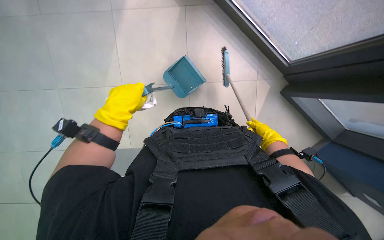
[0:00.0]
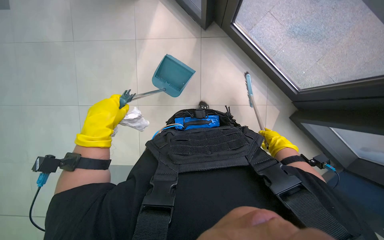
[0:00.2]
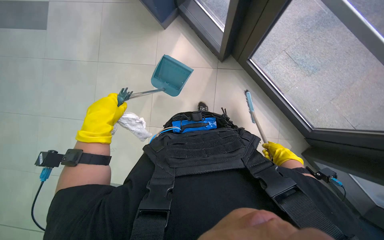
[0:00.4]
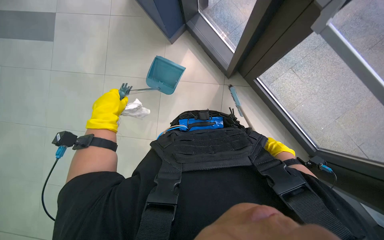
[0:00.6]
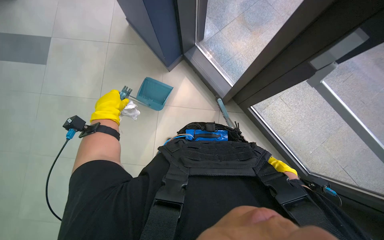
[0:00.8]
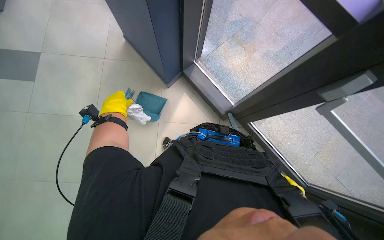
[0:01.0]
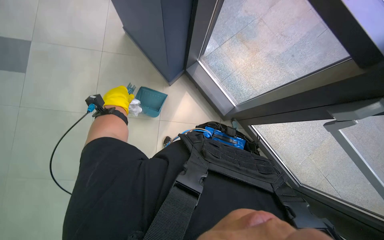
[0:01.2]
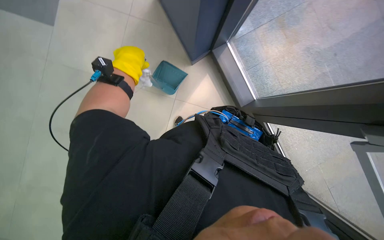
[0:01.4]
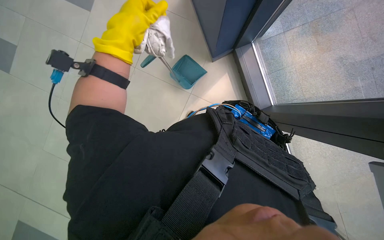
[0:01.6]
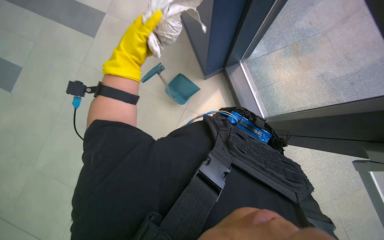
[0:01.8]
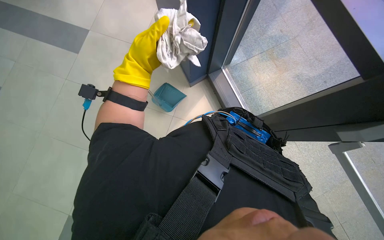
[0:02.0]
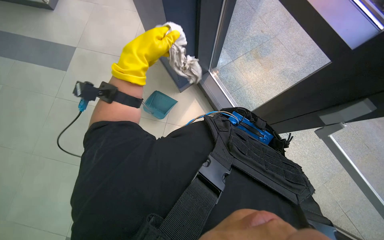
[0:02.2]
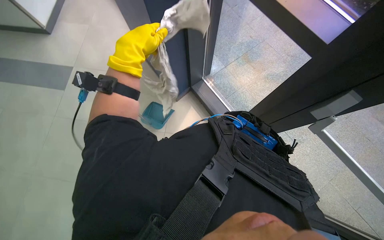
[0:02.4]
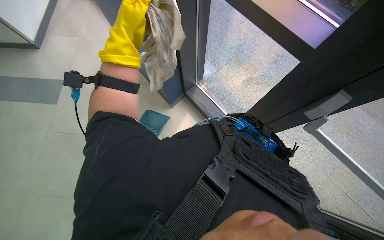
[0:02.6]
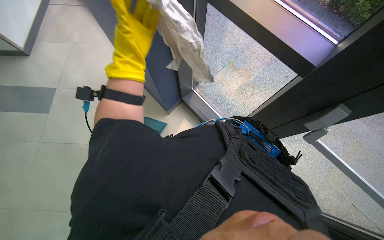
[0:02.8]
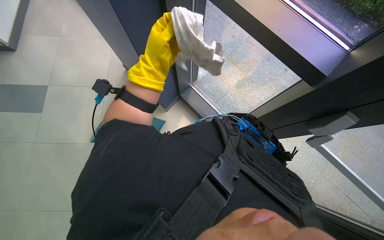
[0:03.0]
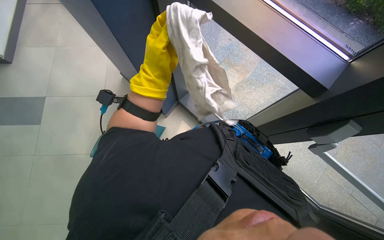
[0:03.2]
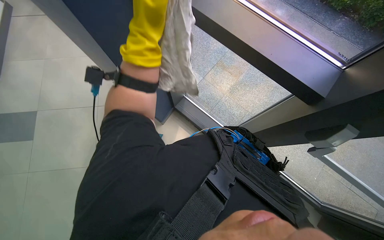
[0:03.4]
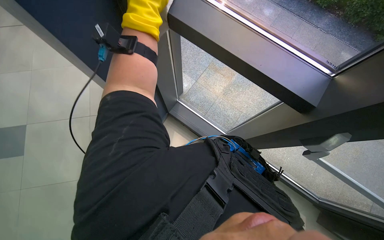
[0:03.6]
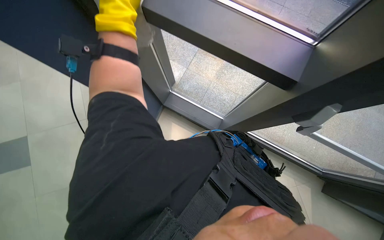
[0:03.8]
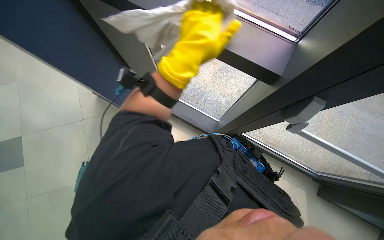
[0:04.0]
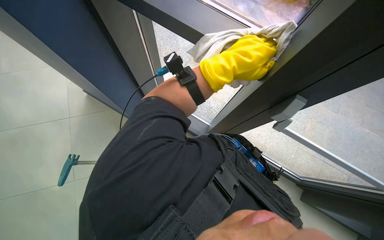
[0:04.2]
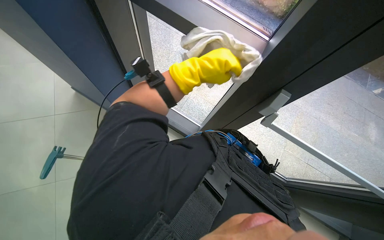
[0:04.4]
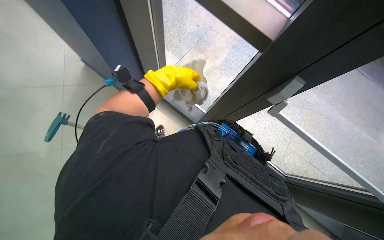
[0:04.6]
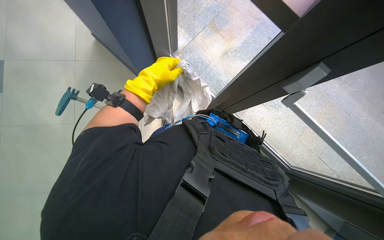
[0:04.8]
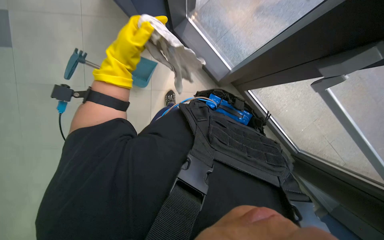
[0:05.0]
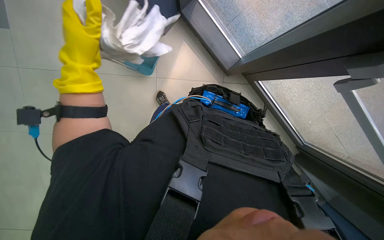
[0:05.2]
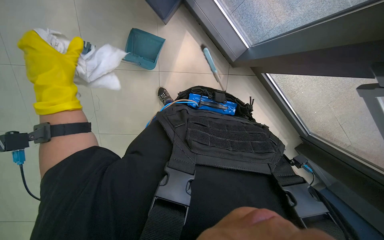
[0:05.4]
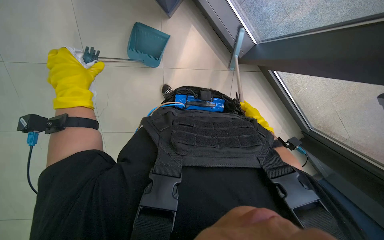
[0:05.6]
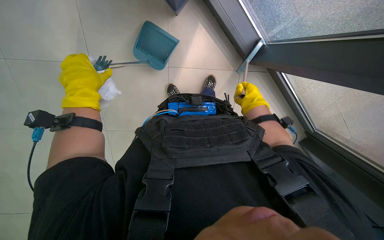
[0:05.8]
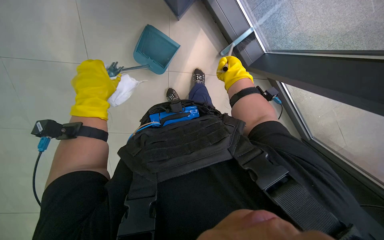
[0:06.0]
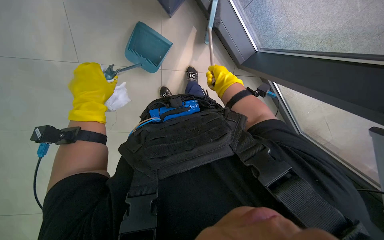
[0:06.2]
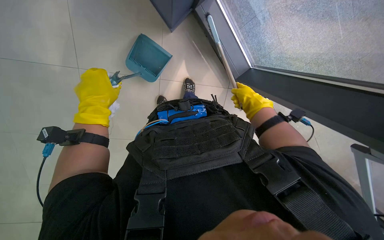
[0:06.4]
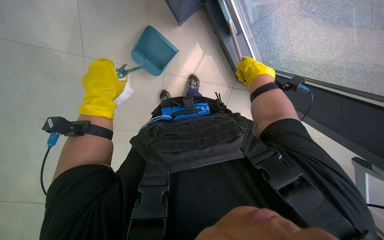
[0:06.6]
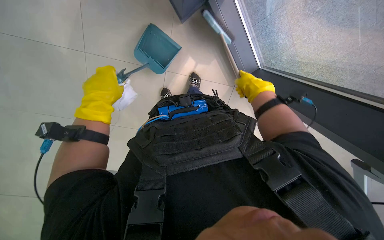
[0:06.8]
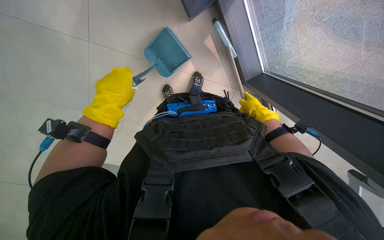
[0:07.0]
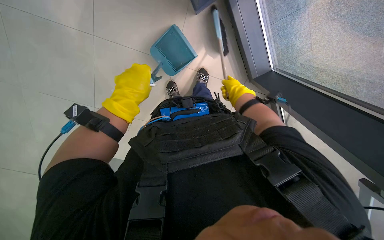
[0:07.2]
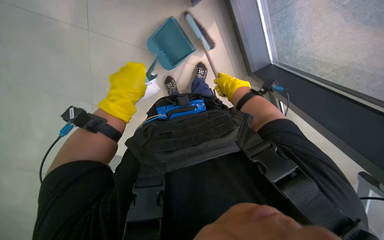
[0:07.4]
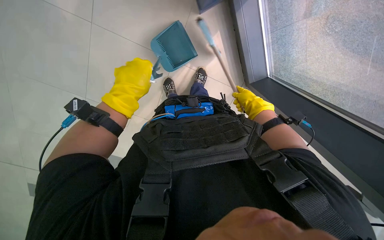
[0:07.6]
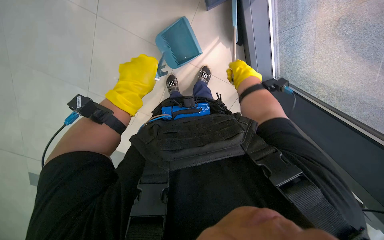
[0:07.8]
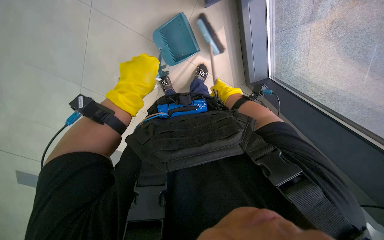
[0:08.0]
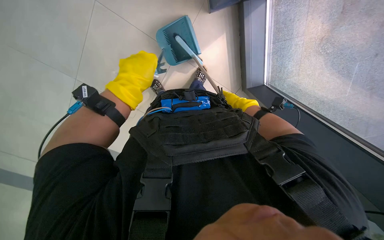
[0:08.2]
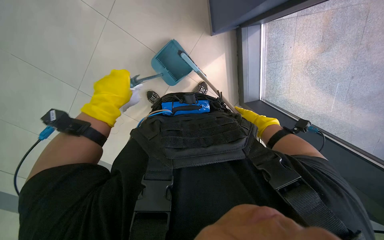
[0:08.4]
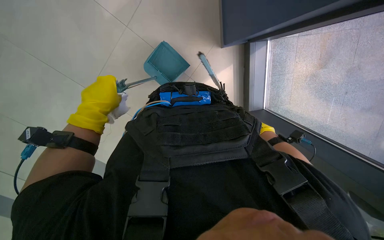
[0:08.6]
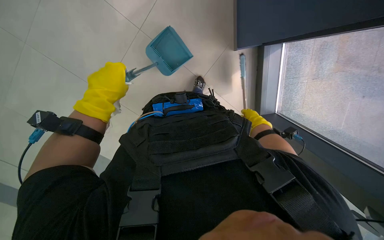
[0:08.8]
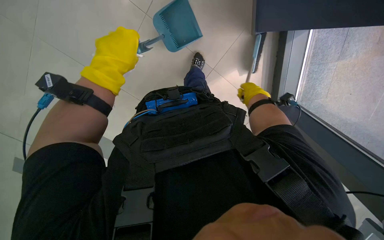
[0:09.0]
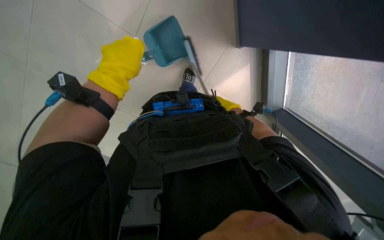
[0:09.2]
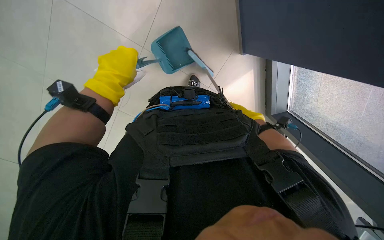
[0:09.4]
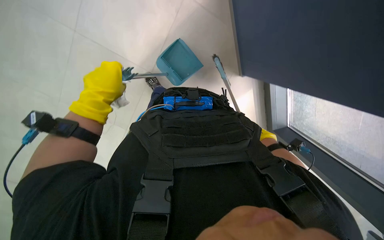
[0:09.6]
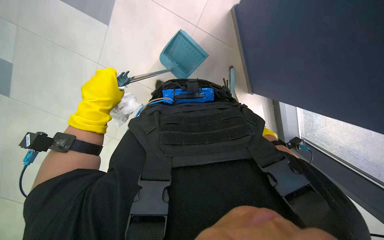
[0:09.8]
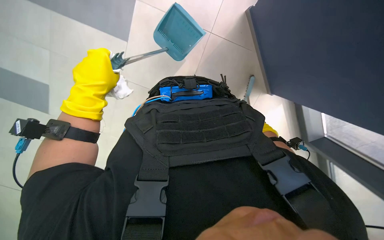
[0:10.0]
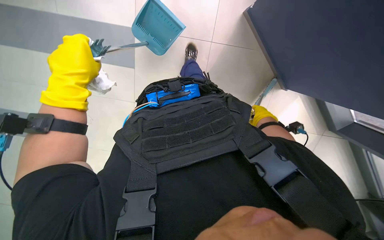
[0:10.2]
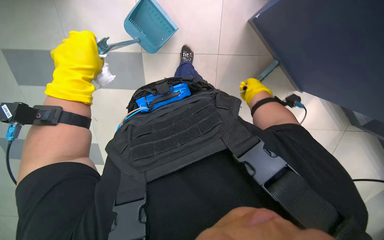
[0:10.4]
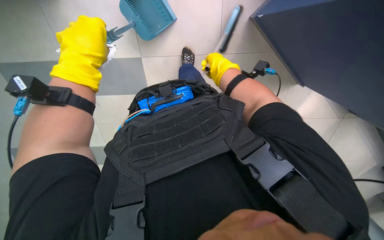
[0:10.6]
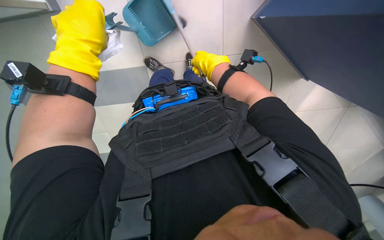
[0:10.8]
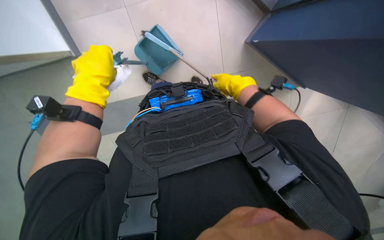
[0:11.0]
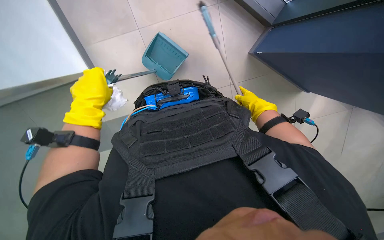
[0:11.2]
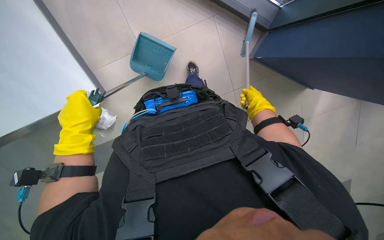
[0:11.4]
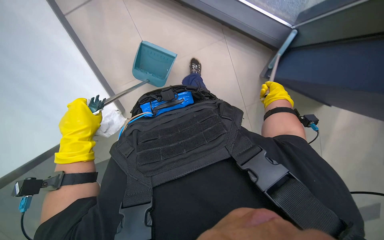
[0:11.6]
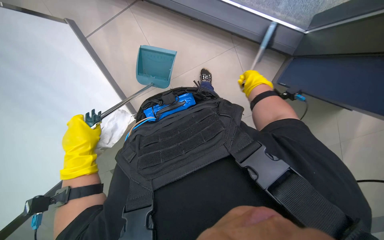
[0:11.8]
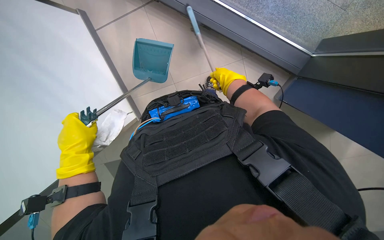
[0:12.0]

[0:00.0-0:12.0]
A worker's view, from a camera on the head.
Job: sweeping floor.
The whole recording: Sweeping floor with brush. The worker sweeps the floor with a brush and collects debris into a dustpan.
0:00.0 to 0:01.6: The camera pitches upward, by some 20 degrees. Everything in view rotates about 35 degrees clockwise.
0:01.6 to 0:03.0: The view tilts roughly 15 degrees upward. The left hand moves to the right, some 30 cm.
0:03.0 to 0:04.4: The head rotates roughly 20 degrees to the right. The left hand heads to the right, covering roughly 15 cm.
0:04.4 to 0:06.0: The view tips downward by some 20 degrees. The left hand travels to the left and farther from the camera by about 25 cm.
0:06.0 to 0:07.6: The right hand travels to the right and back again, about 5 cm each way.
0:07.6 to 0:09.0: The right hand swings up and down the picture, some 15 cm each way, with 2 reversals.
0:09.0 to 0:10.4: The right hand moves roughly 15 cm down the picture and comes back.
0:10.4 to 0:12.0: The left hand heads down the picture and to the left, covering roughly 20 cm. Meanwhile the right hand goes left and right, about 25 cm each way, reversing 2 times.

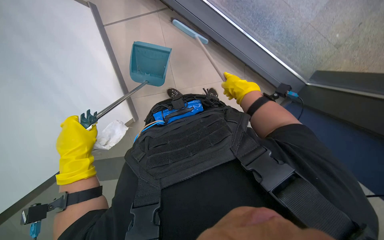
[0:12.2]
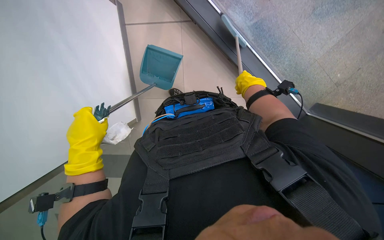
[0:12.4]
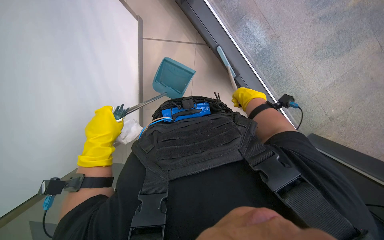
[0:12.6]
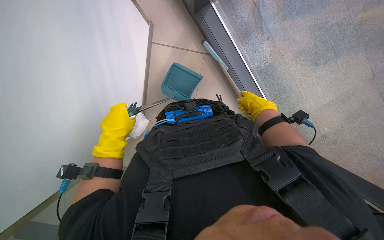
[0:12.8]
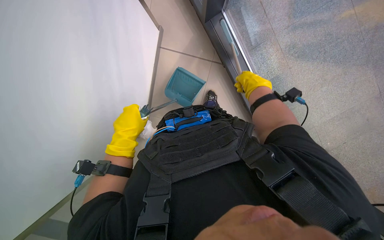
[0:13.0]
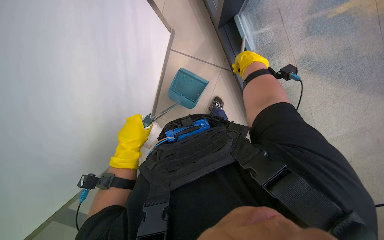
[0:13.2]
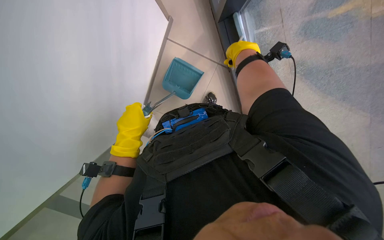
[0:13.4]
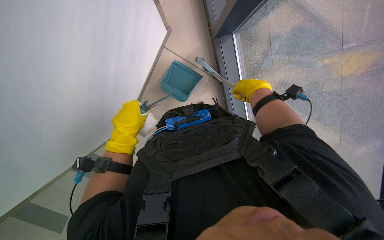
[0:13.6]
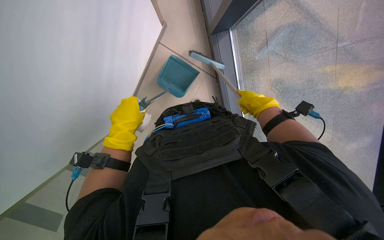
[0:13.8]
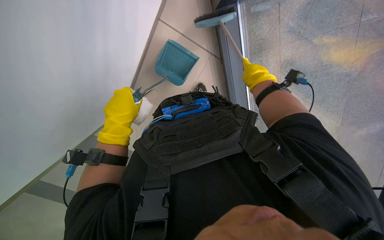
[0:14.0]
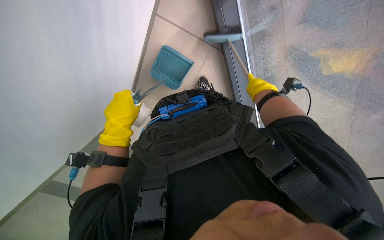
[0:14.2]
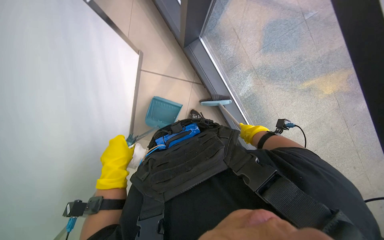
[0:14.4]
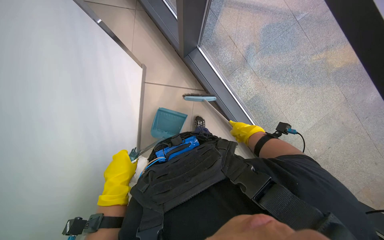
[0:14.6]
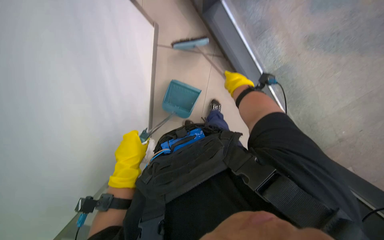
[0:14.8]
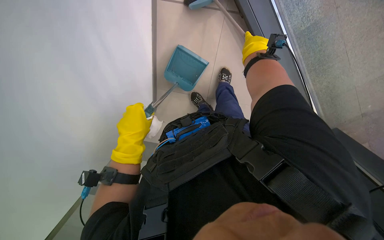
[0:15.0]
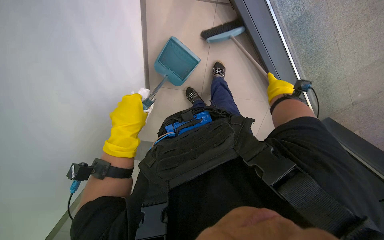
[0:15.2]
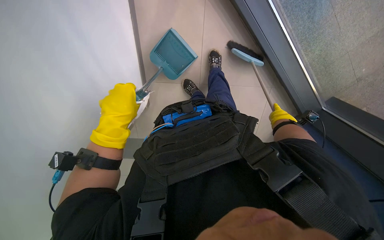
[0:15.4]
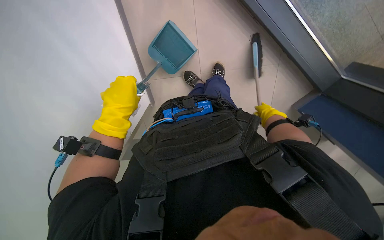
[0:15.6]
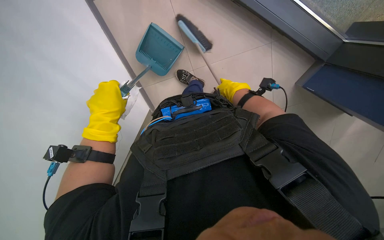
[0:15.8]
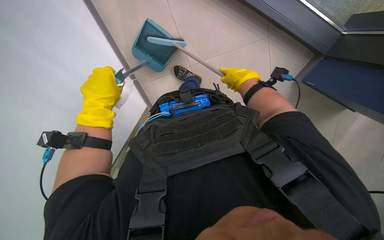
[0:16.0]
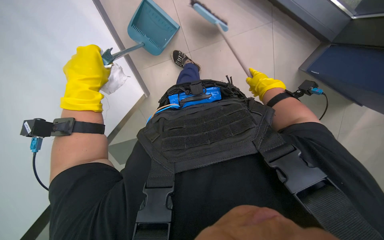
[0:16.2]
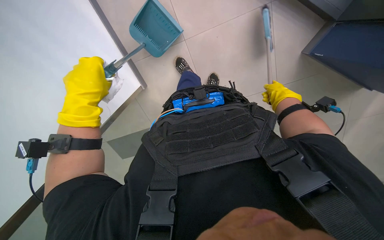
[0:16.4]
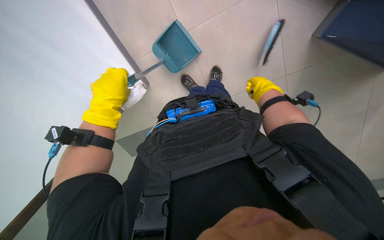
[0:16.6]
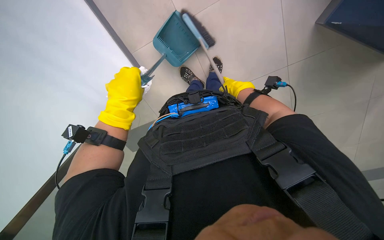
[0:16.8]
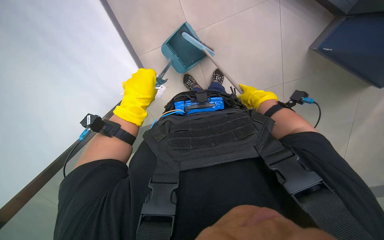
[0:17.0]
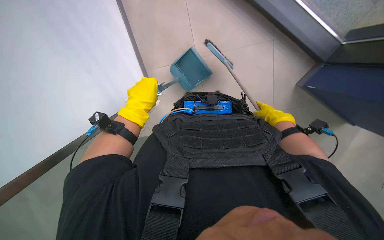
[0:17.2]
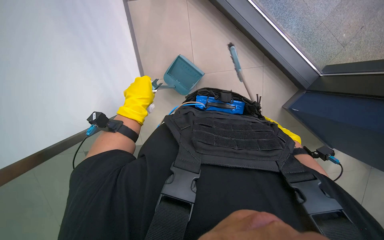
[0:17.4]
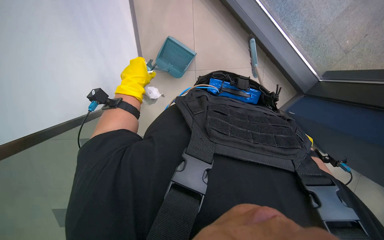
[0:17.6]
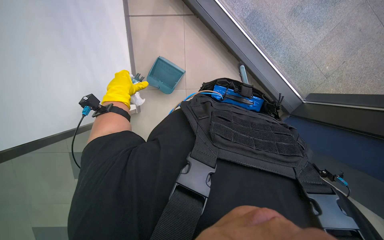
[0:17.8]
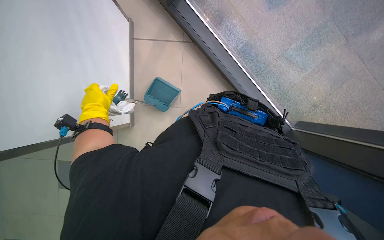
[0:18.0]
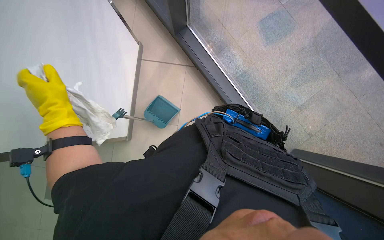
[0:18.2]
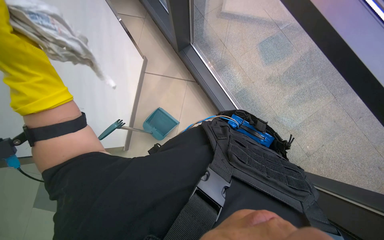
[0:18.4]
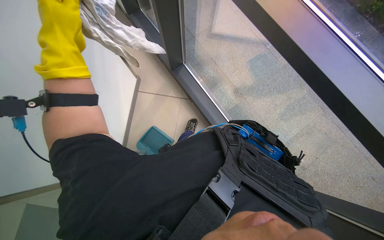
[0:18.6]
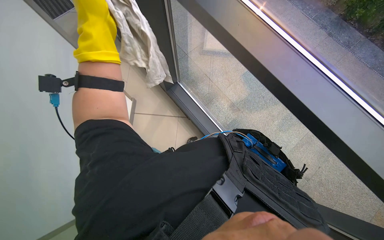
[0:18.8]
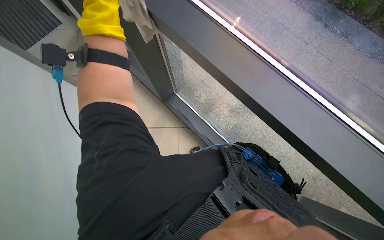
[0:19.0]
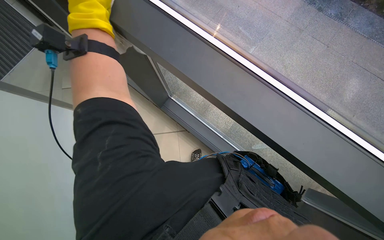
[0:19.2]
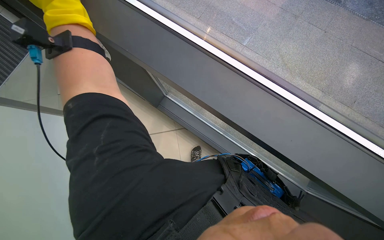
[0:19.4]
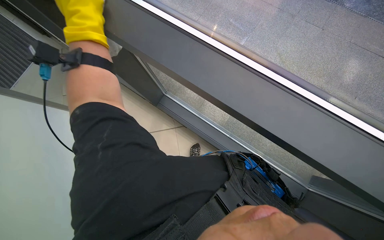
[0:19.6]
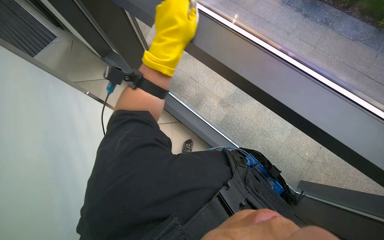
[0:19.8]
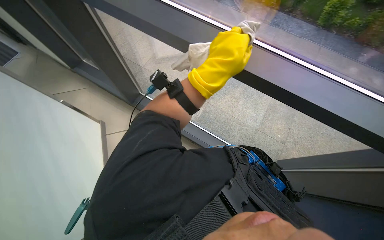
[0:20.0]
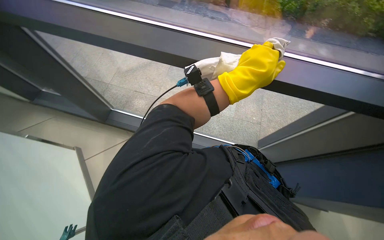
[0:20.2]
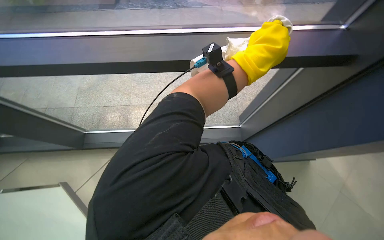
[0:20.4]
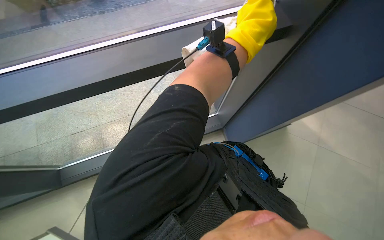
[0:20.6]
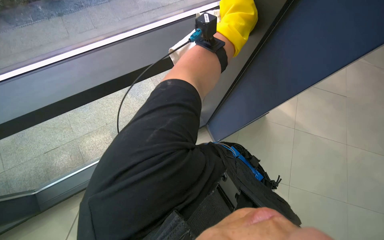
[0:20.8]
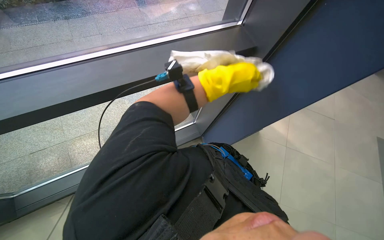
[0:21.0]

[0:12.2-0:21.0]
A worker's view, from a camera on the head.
Job: sweeping floor.
The whole recording: Sweeping floor with brush. The worker sweeps the floor with a brush and collects debris into a dustpan.
0:12.2 to 0:13.6: The wearer looks roughly 15 degrees further upward. Everything in view rotates about 35 degrees clockwise. The left hand goes some 10 cm to the right.
0:13.6 to 0:15.2: The right hand moves up and down the picture over roughly 25 cm, changing direction 2 times.
0:15.2 to 0:16.6: The scene rotates counterclockwise by approximately 25 degrees.
0:16.6 to 0:18.0: The wearer looks some 20 degrees further upward. The left hand goes approximately 15 cm to the left and farther from the camera.
0:18.0 to 0:19.6: The head travels about 50 cm.
